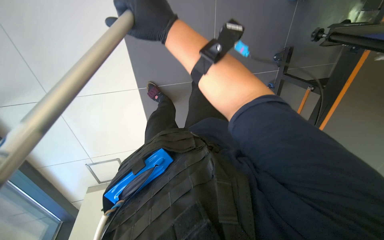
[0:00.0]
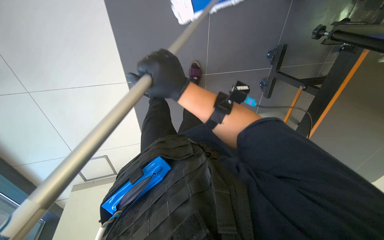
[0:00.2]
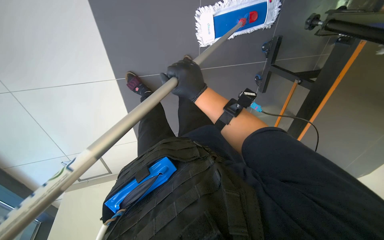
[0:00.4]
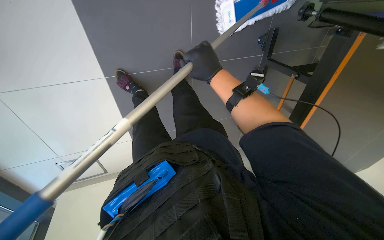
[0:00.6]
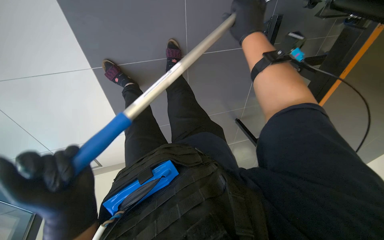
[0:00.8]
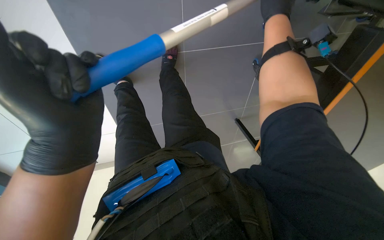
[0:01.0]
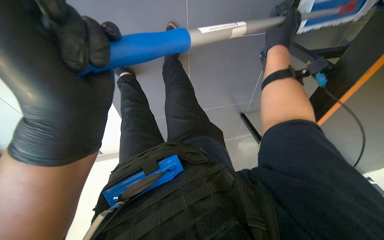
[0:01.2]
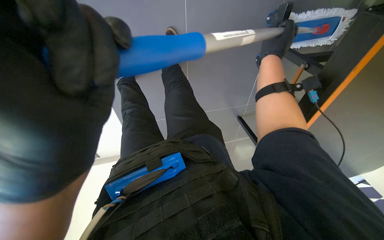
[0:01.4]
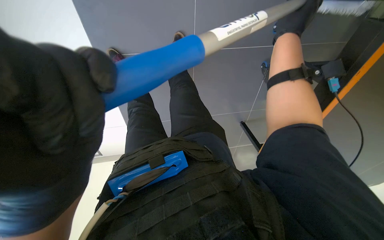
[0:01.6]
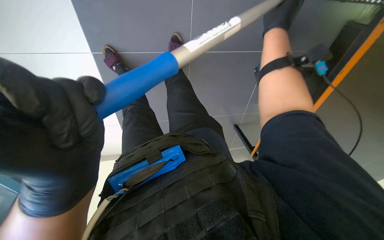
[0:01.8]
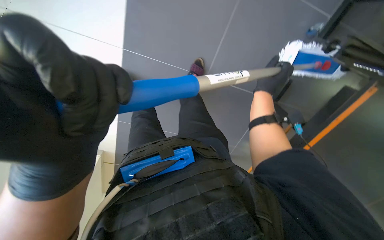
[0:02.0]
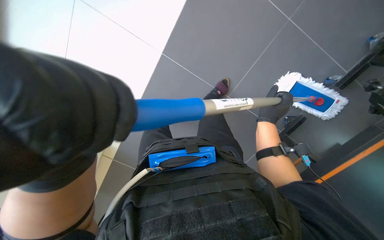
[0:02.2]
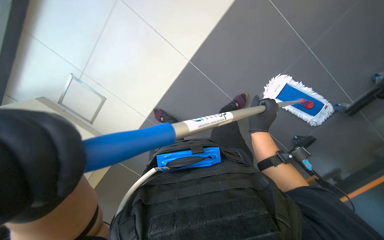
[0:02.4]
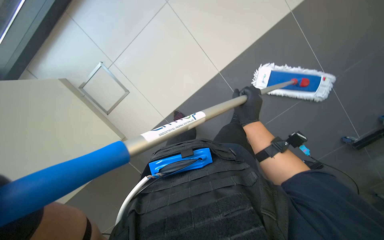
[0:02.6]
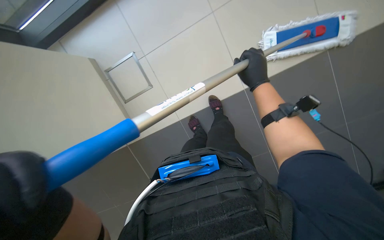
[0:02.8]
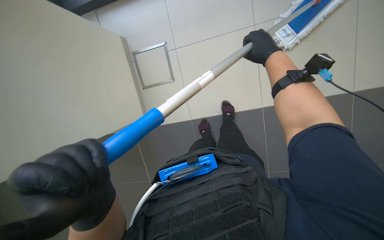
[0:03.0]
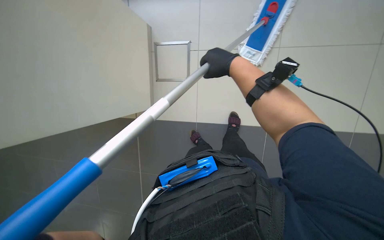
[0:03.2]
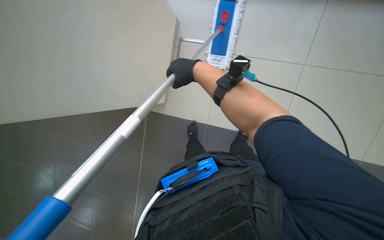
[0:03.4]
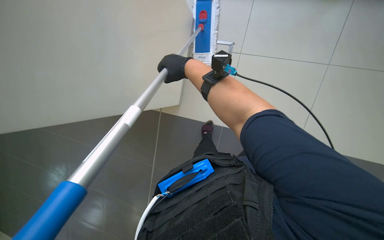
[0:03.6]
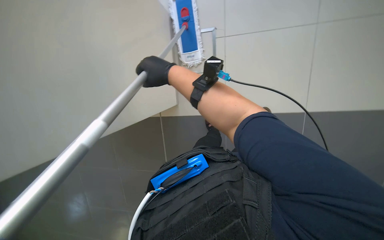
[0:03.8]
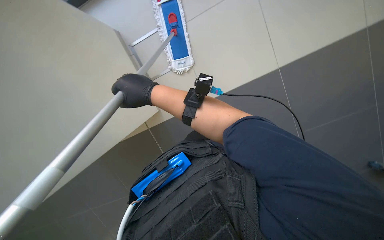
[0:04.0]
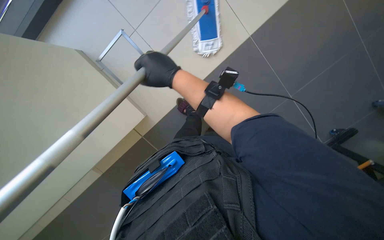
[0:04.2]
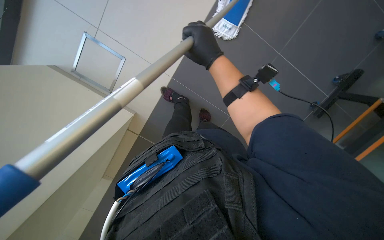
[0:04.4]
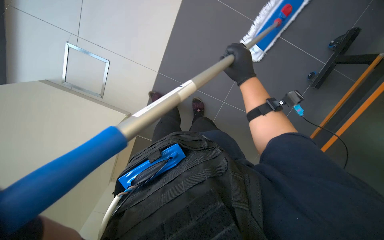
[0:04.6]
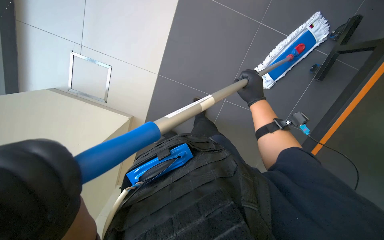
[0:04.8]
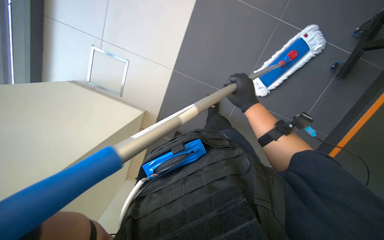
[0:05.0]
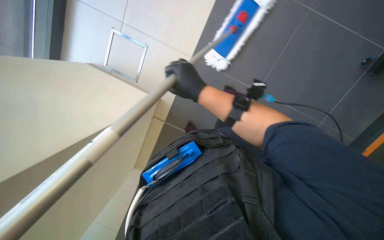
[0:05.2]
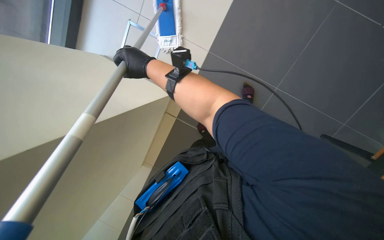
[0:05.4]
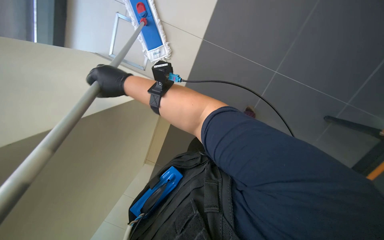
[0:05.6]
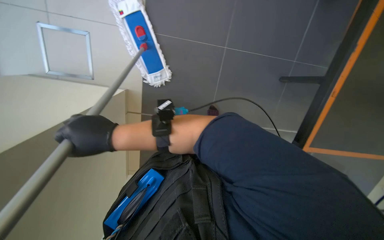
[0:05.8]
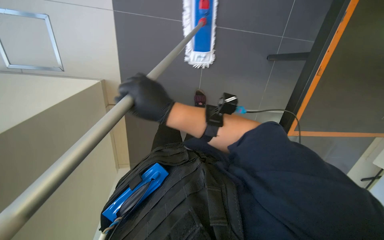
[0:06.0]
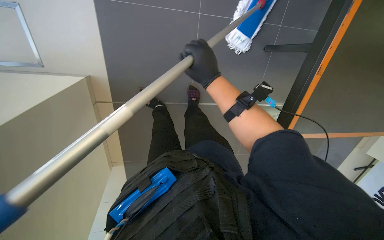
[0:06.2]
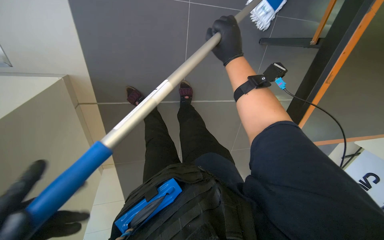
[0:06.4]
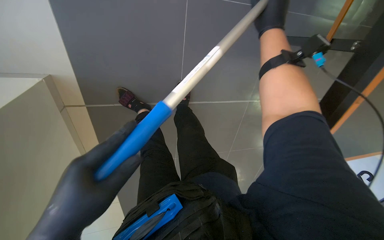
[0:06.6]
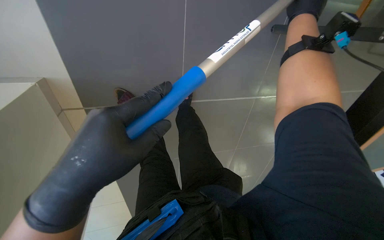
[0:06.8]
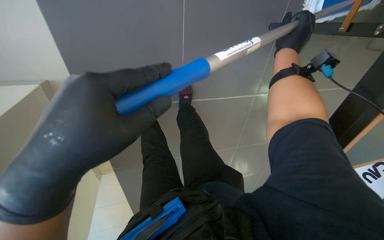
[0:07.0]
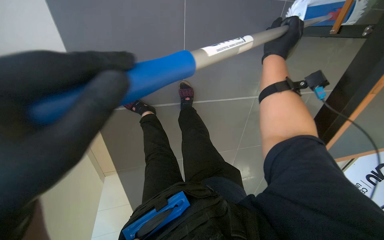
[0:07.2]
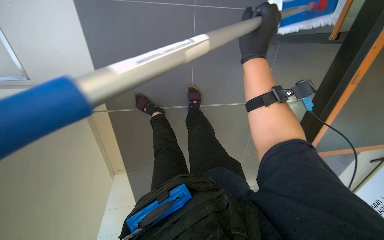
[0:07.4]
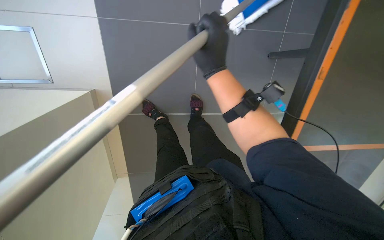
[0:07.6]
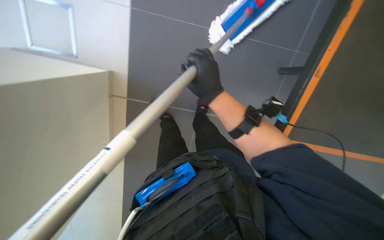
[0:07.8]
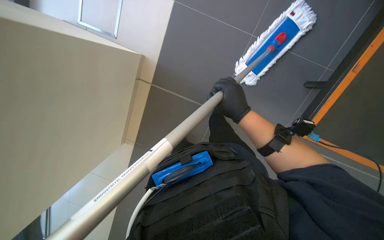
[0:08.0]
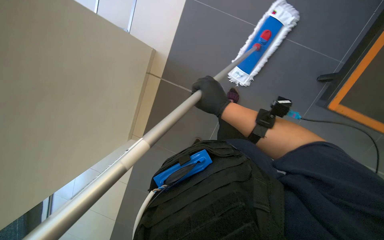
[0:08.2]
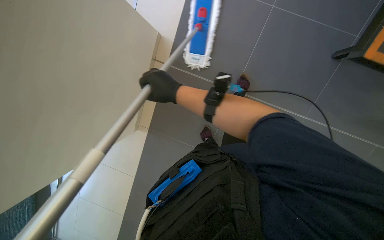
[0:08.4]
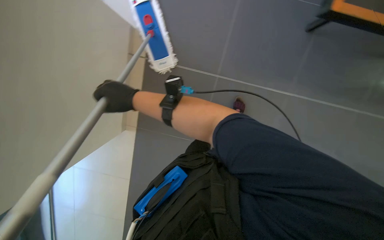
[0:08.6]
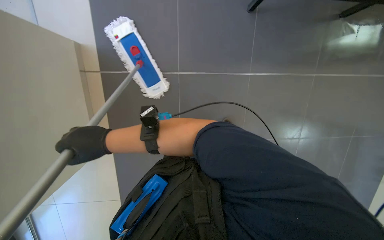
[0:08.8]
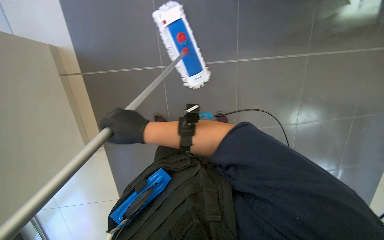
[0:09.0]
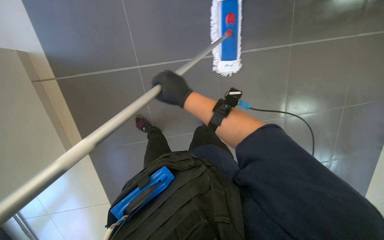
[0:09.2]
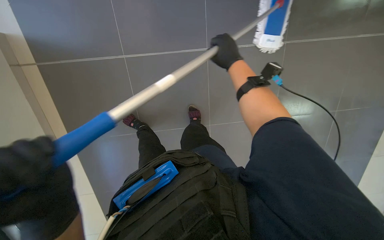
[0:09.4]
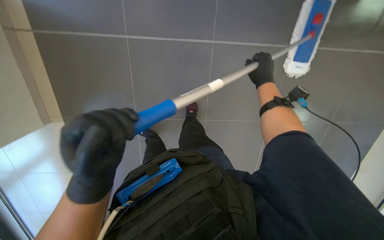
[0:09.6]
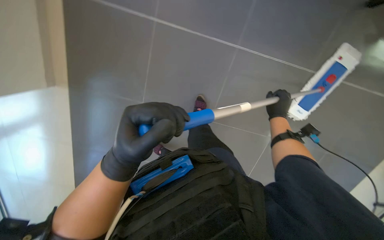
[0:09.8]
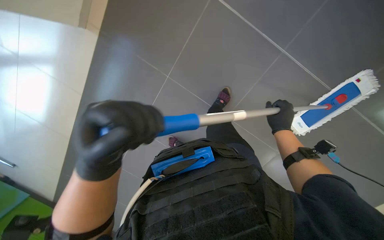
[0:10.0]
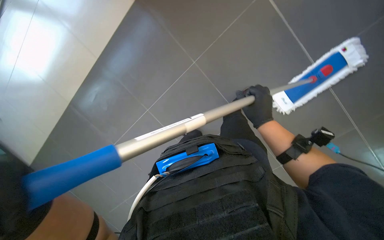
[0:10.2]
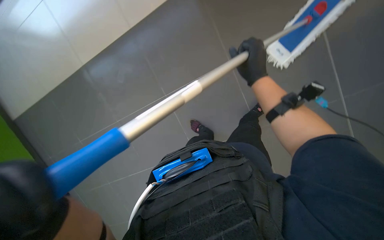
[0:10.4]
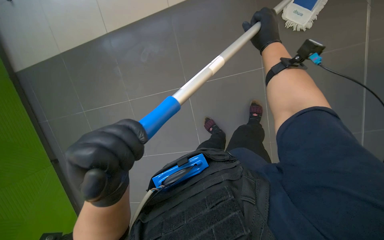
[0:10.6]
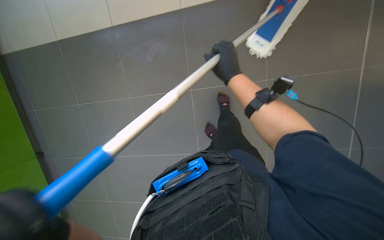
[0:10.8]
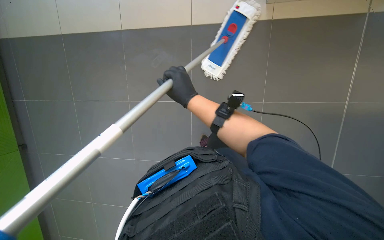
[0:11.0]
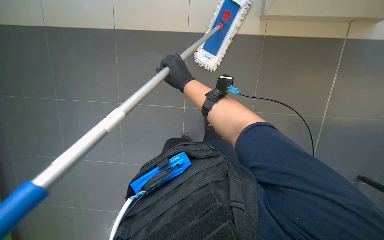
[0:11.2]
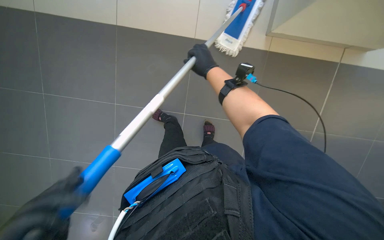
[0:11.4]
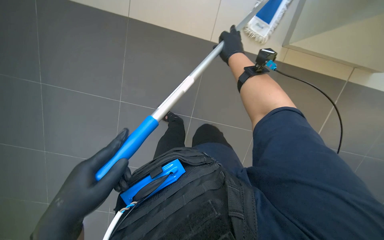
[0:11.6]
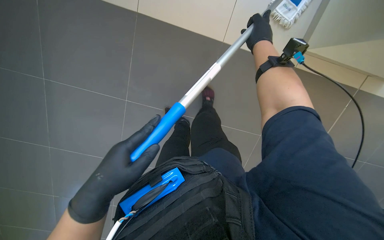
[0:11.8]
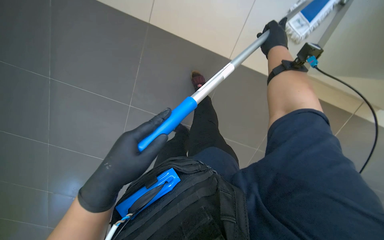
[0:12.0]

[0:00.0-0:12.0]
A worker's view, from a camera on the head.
Job: mopping floor.
The whole recording: Mopping floor. The worker mops the tiled floor with a flat mop.
0:00.0 to 0:01.6: The right hand is displaced to the right by approximately 20 cm.
0:01.6 to 0:03.0: The view tilts some 15 degrees upward. The right hand reaches about 15 cm down the picture, then returns.
0:03.0 to 0:04.4: The view swings some 20 degrees to the right. The right hand moves nearer to the camera, approximately 10 cm.
0:06.0 to 0:07.6: The right hand moves roughly 15 cm to the right and comes back.
0:07.6 to 0:09.0: The camera is aimed about 25 degrees further to the left. The view tilts roughly 20 degrees upward. Everything in view rotates approximately 35 degrees counterclockwise.
0:09.0 to 0:10.4: The wearer moves some 40 cm. The view tips downward by some 25 degrees. The scene rotates clockwise by about 35 degrees.
0:10.4 to 0:12.0: The camera pitches downward, by roughly 15 degrees. The right hand travels to the left and back again, roughly 5 cm each way.

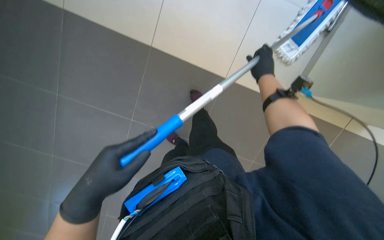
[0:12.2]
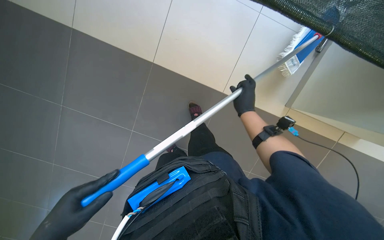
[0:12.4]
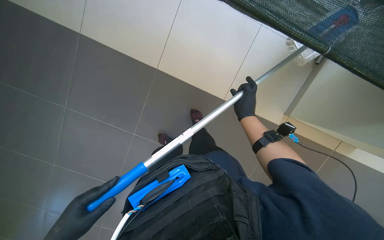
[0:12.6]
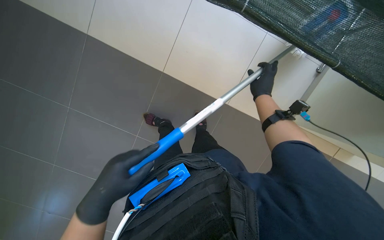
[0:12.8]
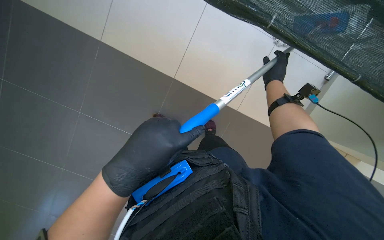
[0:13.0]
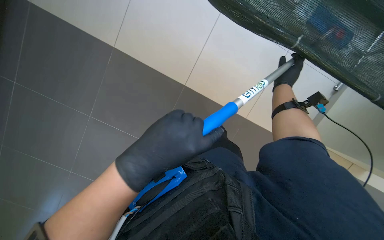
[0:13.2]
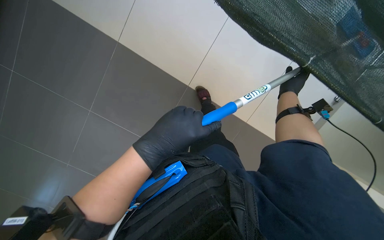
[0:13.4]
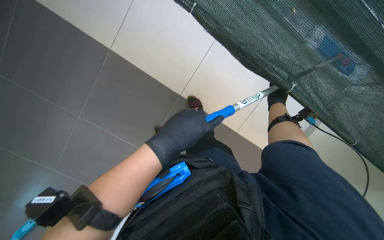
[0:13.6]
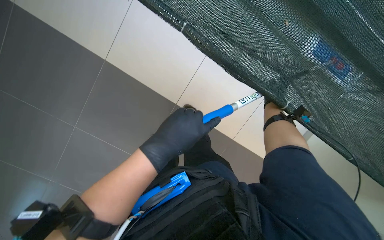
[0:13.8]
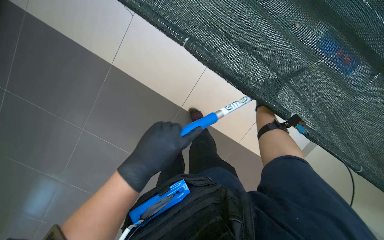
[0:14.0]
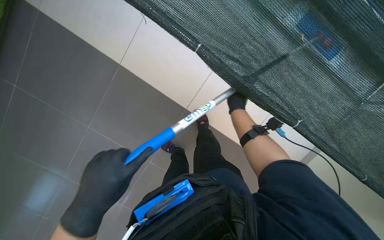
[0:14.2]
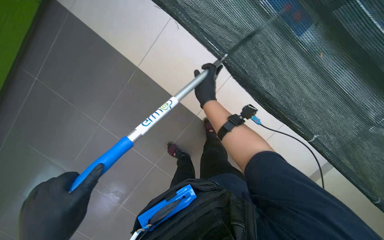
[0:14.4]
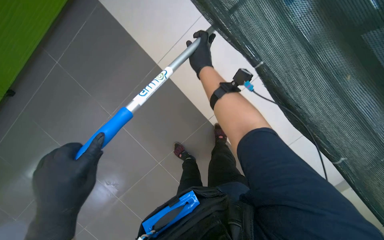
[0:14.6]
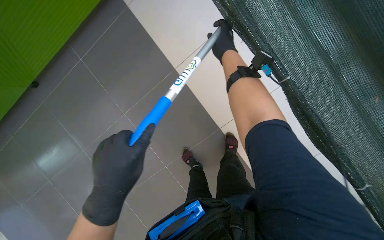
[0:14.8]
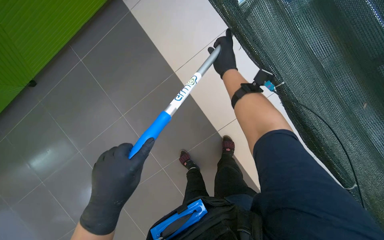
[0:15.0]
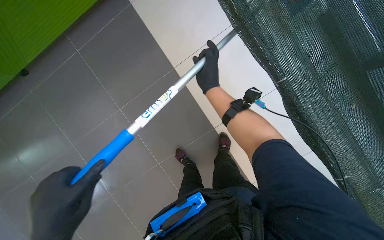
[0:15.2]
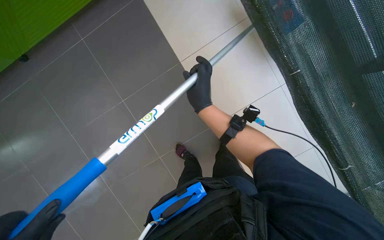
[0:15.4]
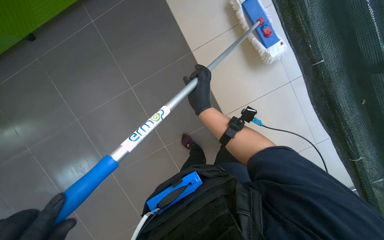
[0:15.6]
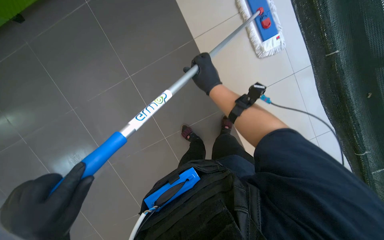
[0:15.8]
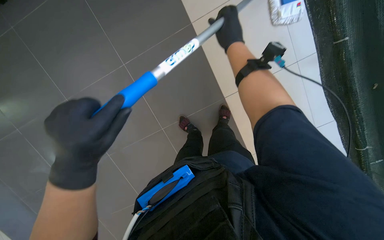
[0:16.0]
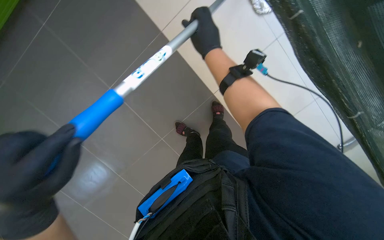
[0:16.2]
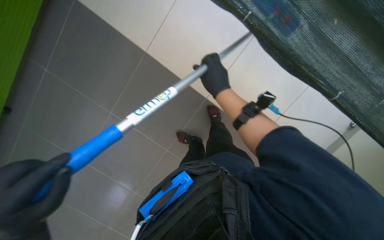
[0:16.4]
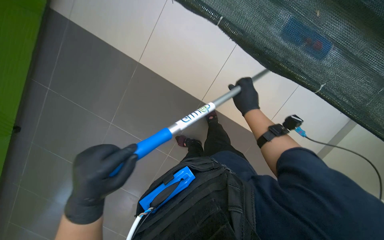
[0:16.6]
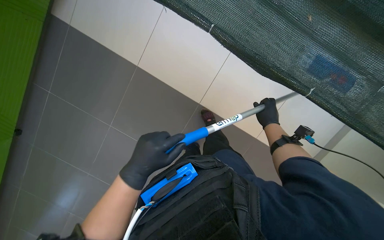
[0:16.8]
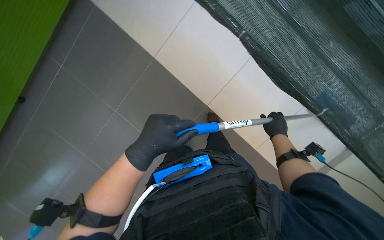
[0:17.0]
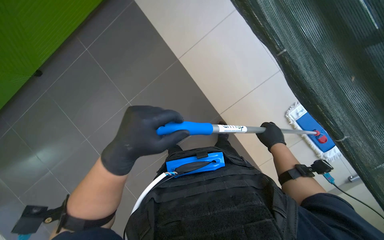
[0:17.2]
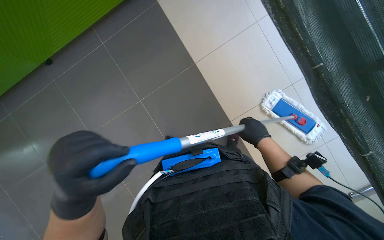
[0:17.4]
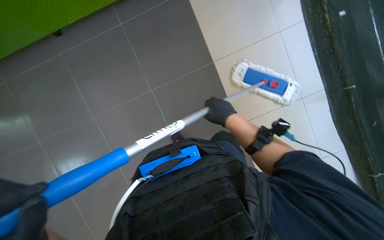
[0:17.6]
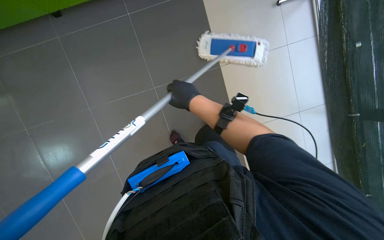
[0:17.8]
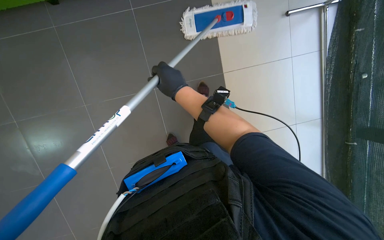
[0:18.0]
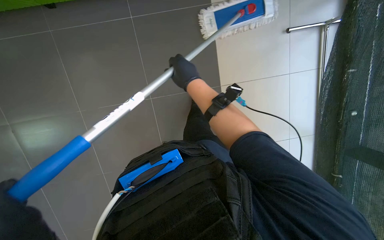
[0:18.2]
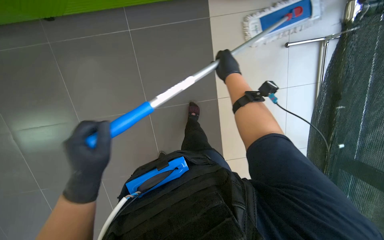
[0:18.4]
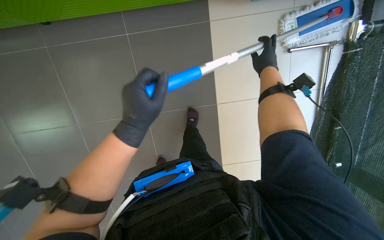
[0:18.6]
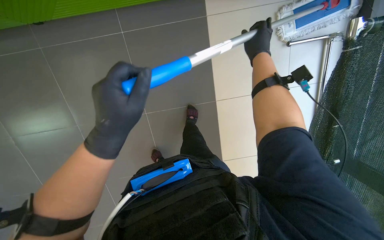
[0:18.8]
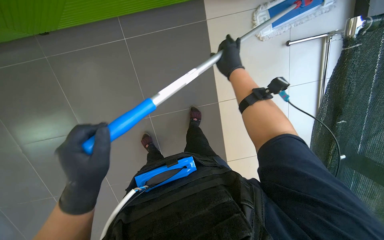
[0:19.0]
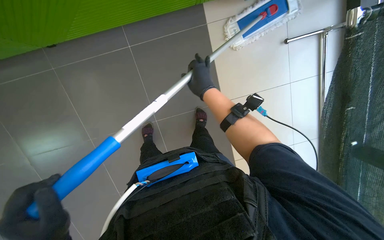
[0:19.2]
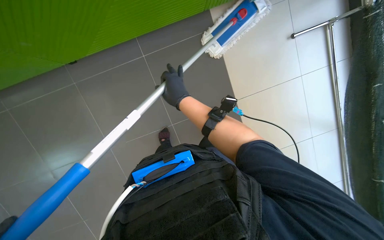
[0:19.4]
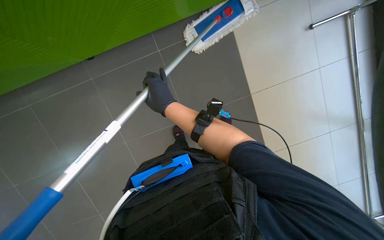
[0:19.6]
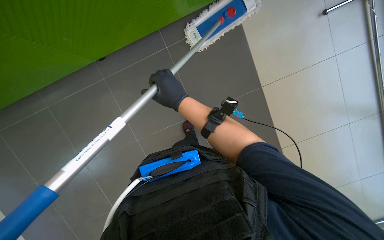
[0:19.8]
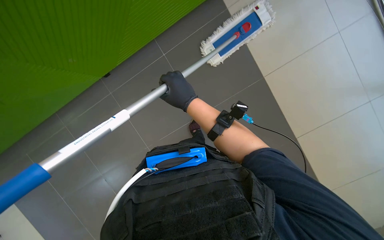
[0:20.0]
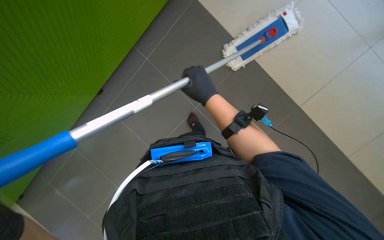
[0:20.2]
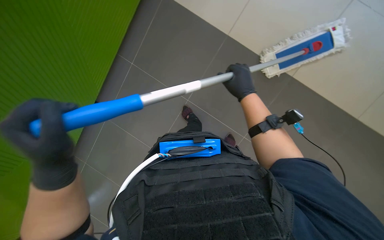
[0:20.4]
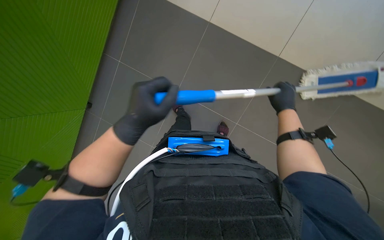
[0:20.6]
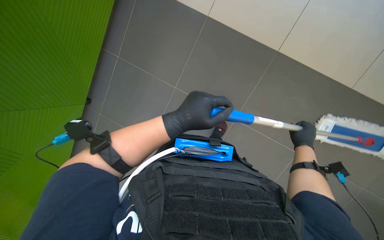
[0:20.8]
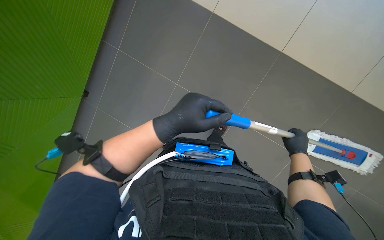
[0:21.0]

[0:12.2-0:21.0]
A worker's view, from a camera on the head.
Job: mopping floor.
The whole recording: Mopping floor. The worker mops the tiled floor with a flat mop.
0:12.2 to 0:13.6: The view tips upward by approximately 15 degrees. The left hand heads to the right, covering about 15 cm.
0:13.6 to 0:15.2: The right hand goes approximately 20 cm to the left.
0:15.2 to 0:16.6: The view tips downward by approximately 15 degrees. The right hand moves down the picture, roughly 30 cm.
0:18.0 to 0:19.6: The right hand moves roughly 25 cm to the right and comes back.
0:19.6 to 0:21.0: The wearer's head swings approximately 30 degrees to the left. The right hand is displaced to the right by approximately 30 cm.
